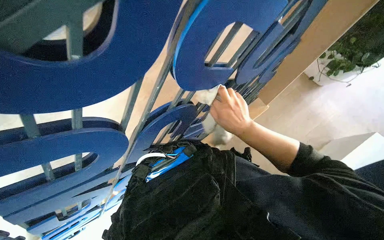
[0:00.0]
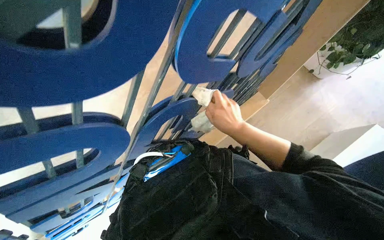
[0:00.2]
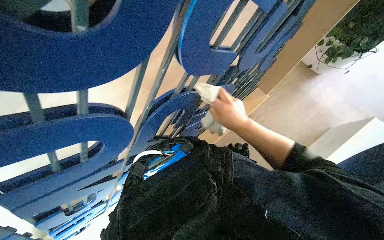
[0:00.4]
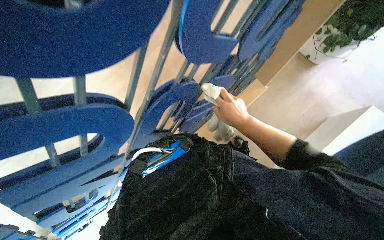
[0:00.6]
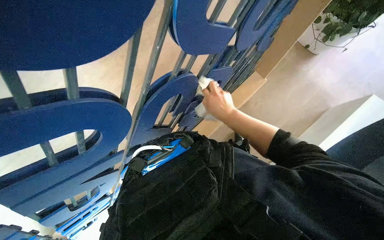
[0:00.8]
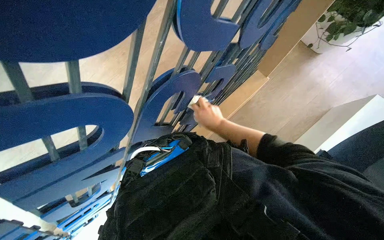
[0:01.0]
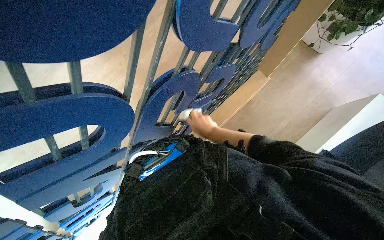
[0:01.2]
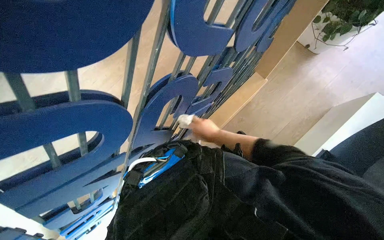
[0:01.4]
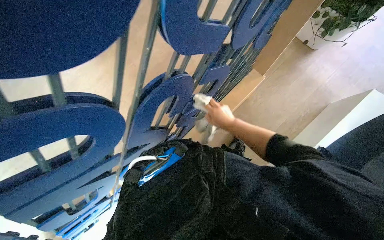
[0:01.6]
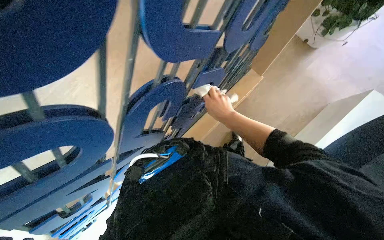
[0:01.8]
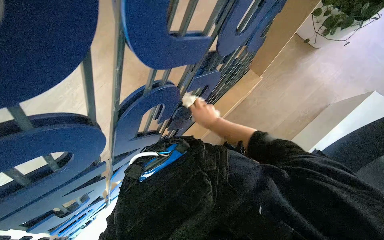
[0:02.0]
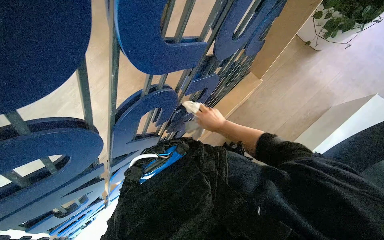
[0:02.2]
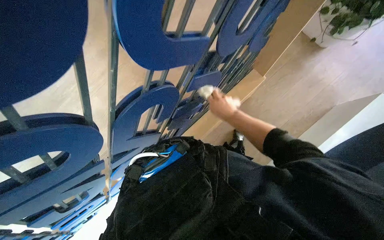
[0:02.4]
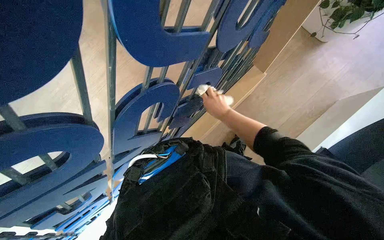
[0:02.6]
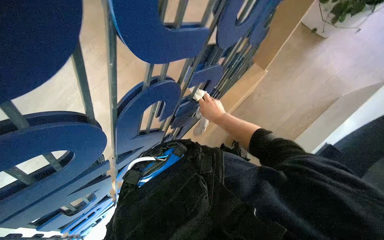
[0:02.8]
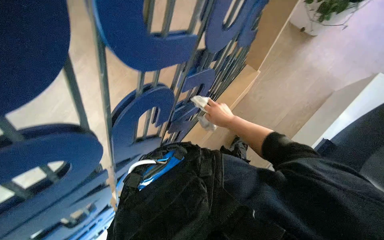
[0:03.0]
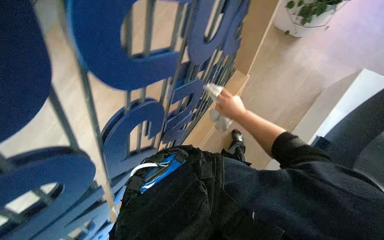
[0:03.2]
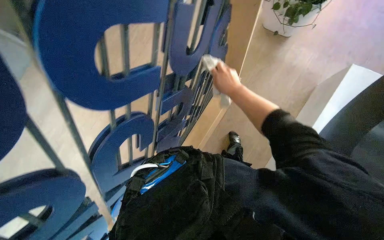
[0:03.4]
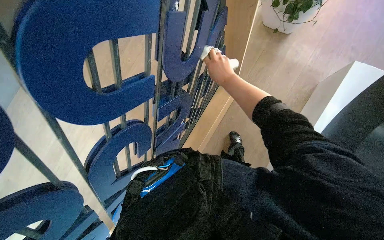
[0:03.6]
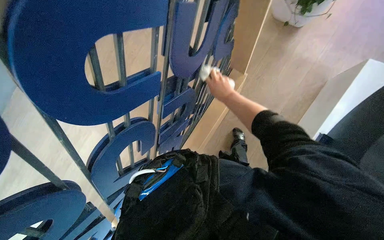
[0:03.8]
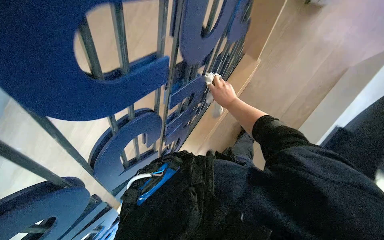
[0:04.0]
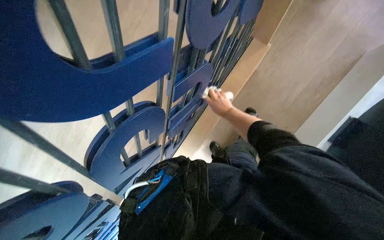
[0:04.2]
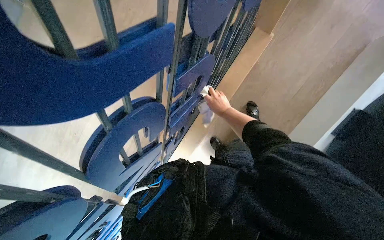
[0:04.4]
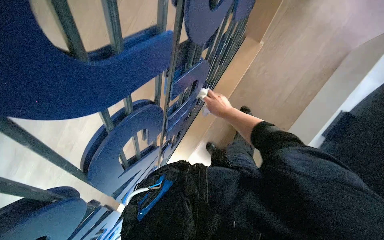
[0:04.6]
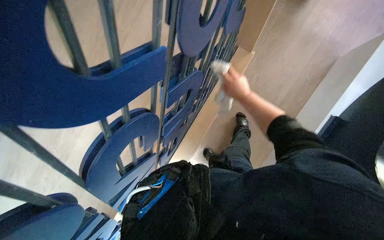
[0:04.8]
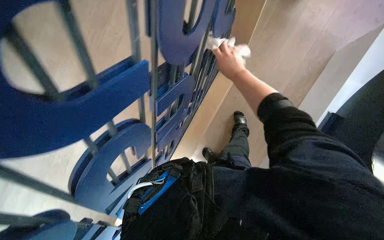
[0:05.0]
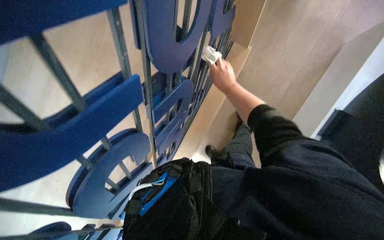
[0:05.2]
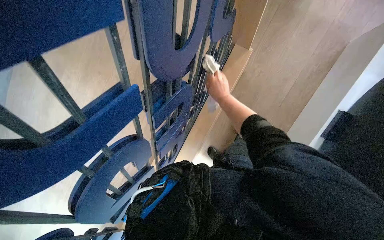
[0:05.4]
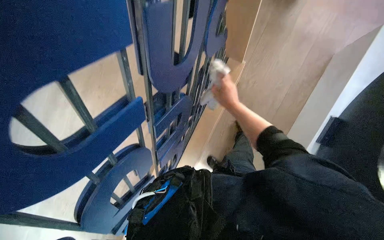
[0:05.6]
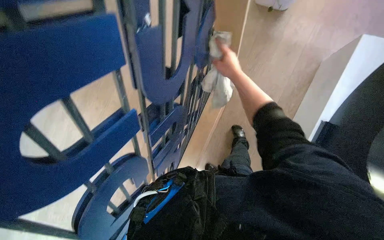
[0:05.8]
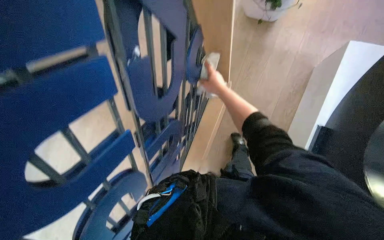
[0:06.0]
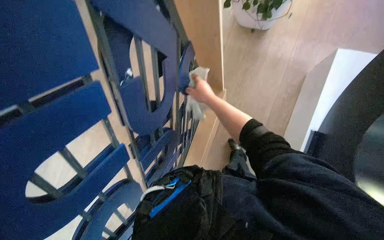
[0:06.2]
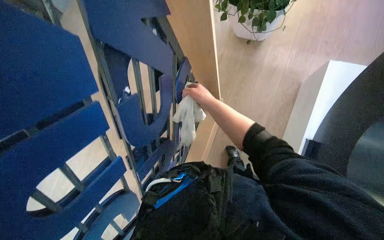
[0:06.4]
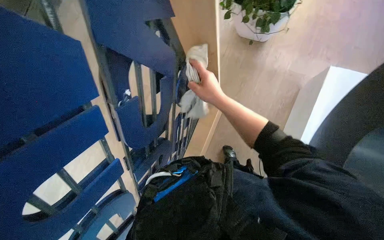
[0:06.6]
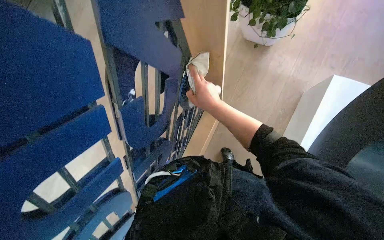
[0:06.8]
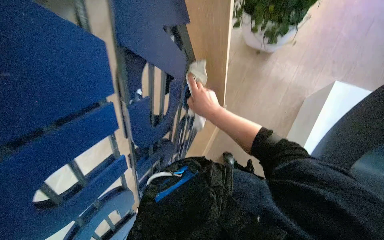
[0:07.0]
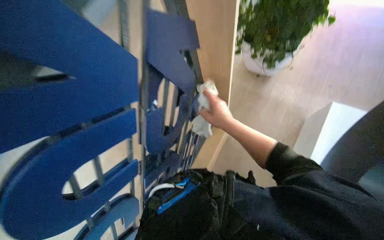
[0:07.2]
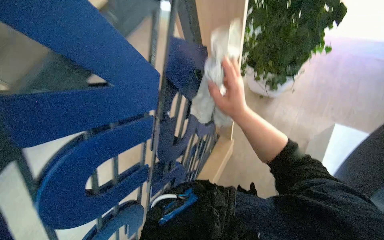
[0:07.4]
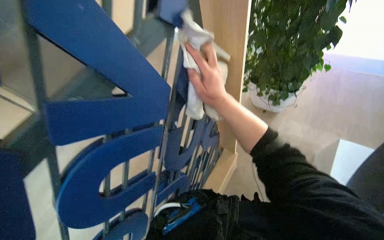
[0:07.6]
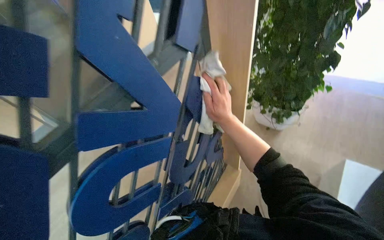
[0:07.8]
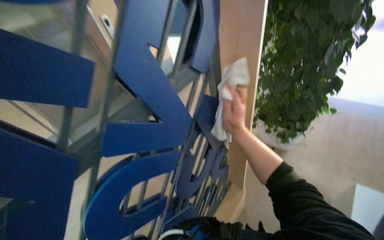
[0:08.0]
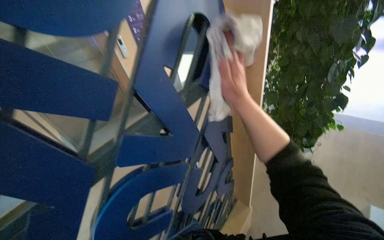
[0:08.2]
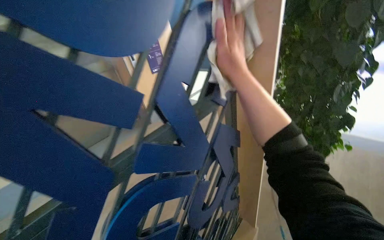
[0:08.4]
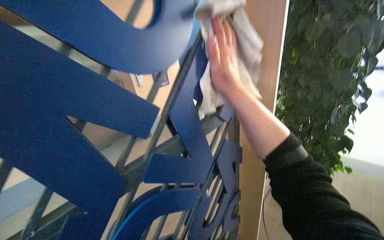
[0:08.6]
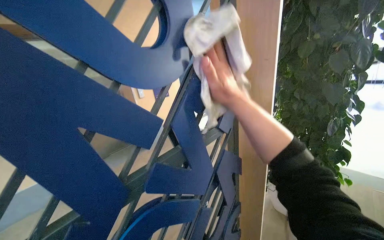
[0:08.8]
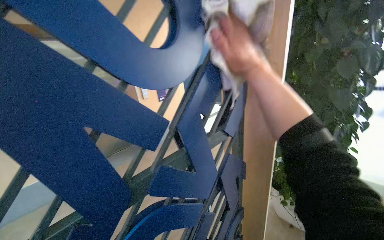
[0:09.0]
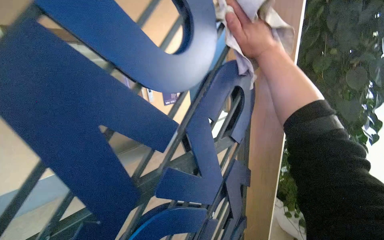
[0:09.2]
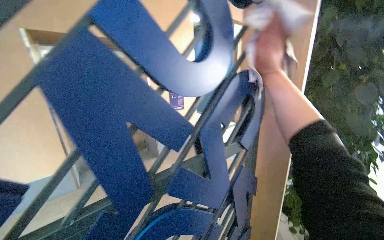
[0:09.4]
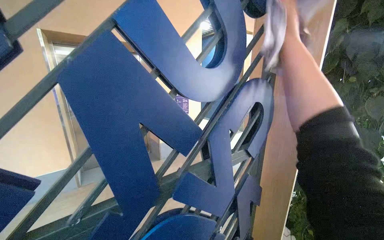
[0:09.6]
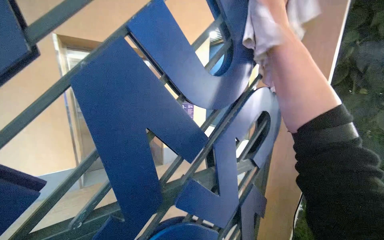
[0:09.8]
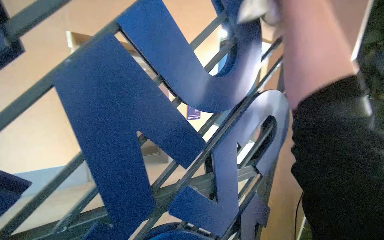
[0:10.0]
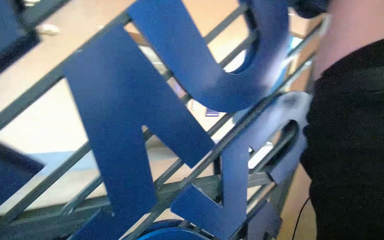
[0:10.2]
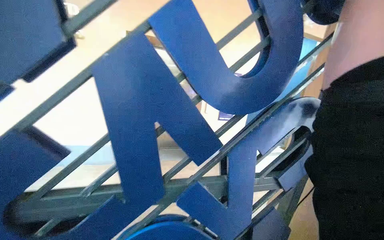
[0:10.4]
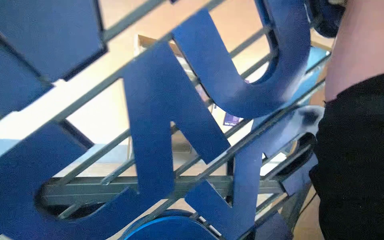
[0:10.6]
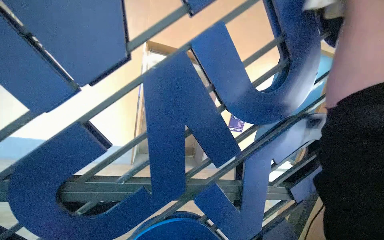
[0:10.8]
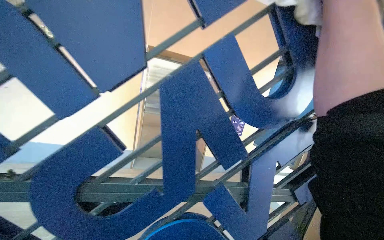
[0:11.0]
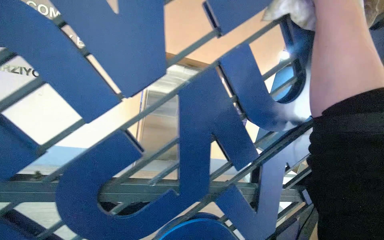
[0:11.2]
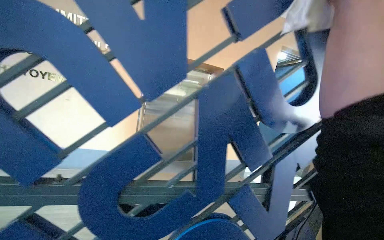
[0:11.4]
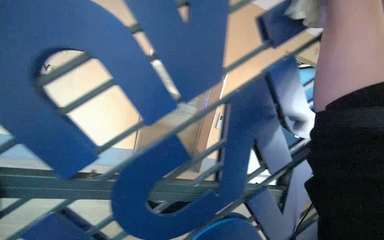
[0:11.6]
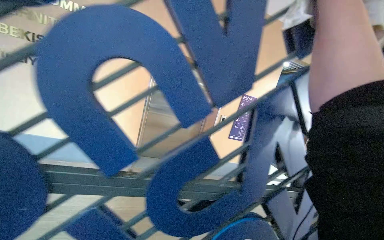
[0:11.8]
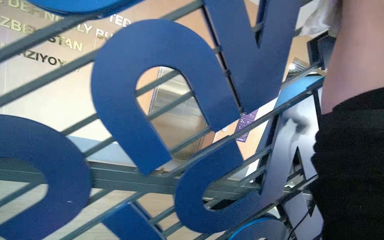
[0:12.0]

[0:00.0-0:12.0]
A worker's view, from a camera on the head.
Job: wiping surfaces.
The whole recording: Wiping blue display structure. The worker continues wiping the blue display structure with a white cloth.
0:00.0 to 0:01.6: The right hand moves farther from the camera, approximately 15 cm.
0:03.0 to 0:04.4: The right hand reaches some 20 cm up the picture, then returns.
0:04.4 to 0:06.0: The view tilts roughly 10 degrees upward. The right hand goes nearer and farther, about 10 cm each way, reversing 2 times.
0:06.0 to 0:07.6: The wearer looks some 25 degrees further upward. The right hand is displaced nearer to the camera by some 30 cm.
0:07.6 to 0:09.0: The view tilts approximately 35 degrees upward. The right hand shifts roughly 35 cm up the picture and nearer to the camera.
0:09.0 to 0:10.4: The wearer's head swings some 30 degrees to the left.

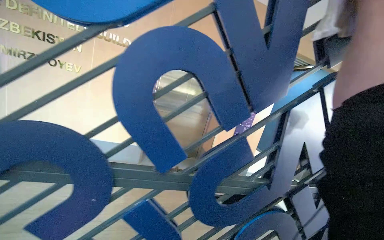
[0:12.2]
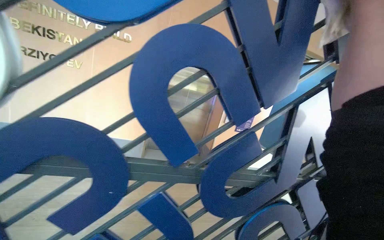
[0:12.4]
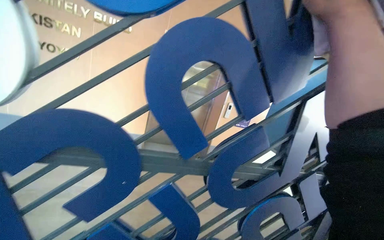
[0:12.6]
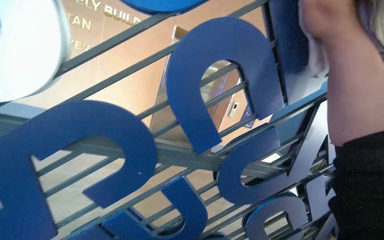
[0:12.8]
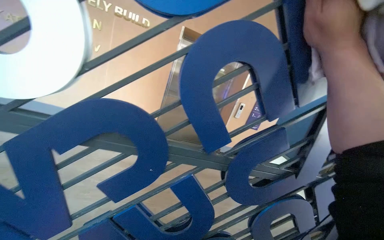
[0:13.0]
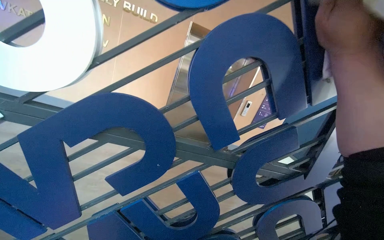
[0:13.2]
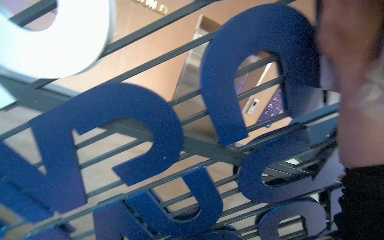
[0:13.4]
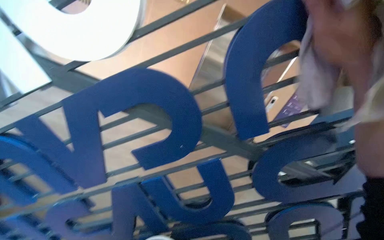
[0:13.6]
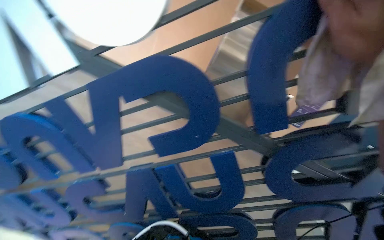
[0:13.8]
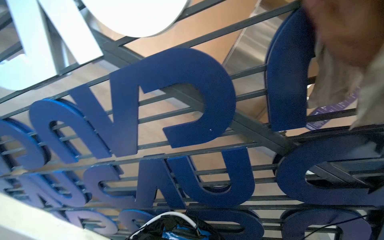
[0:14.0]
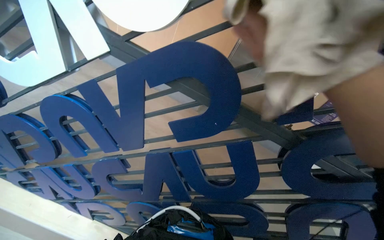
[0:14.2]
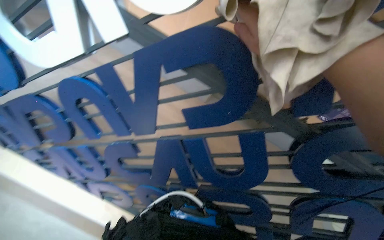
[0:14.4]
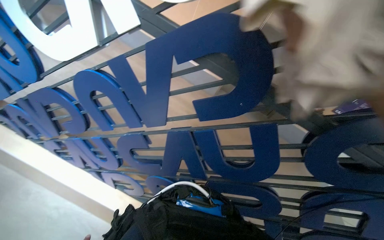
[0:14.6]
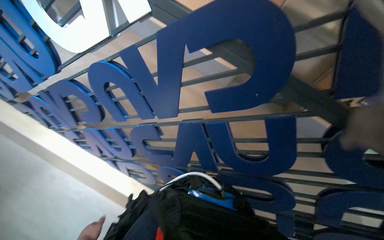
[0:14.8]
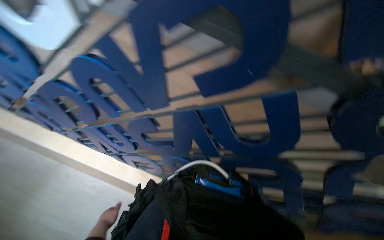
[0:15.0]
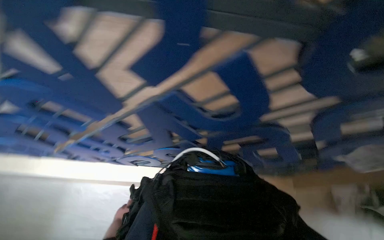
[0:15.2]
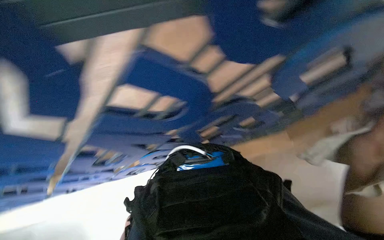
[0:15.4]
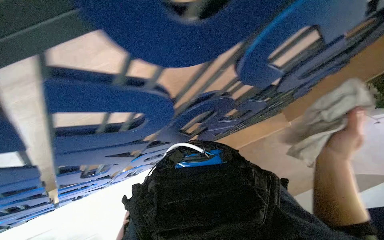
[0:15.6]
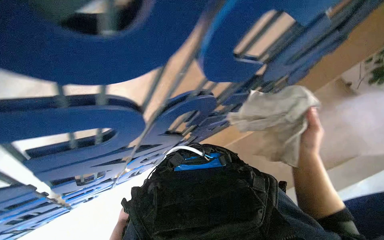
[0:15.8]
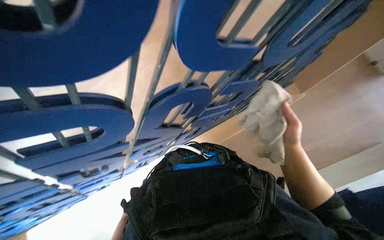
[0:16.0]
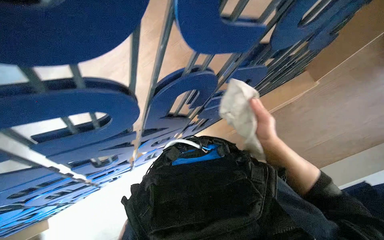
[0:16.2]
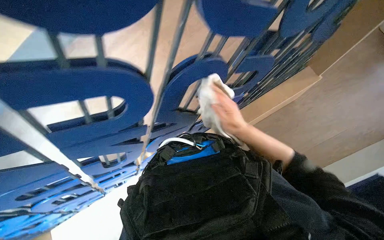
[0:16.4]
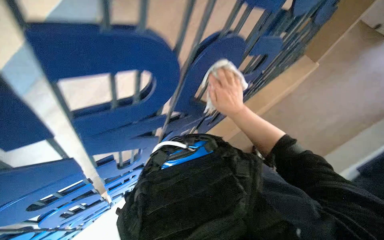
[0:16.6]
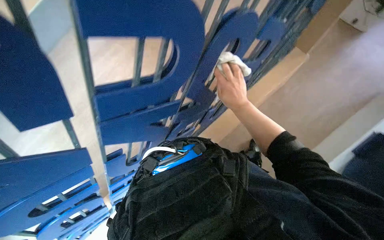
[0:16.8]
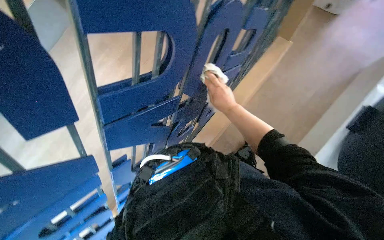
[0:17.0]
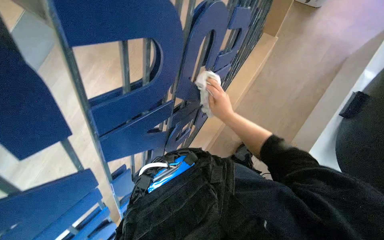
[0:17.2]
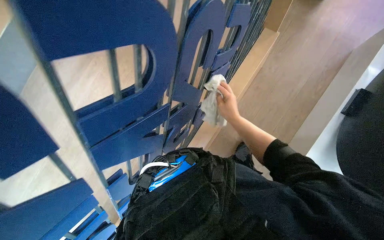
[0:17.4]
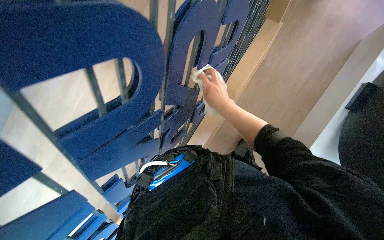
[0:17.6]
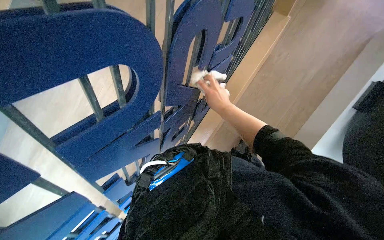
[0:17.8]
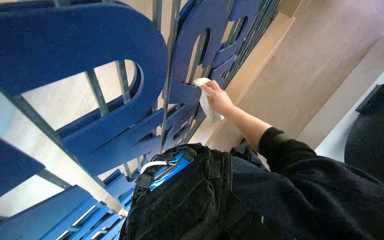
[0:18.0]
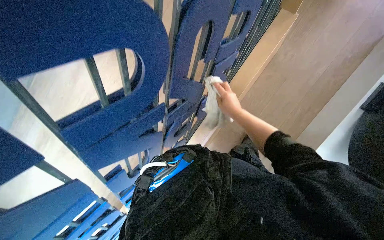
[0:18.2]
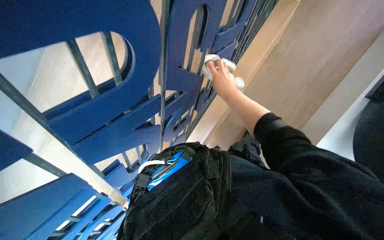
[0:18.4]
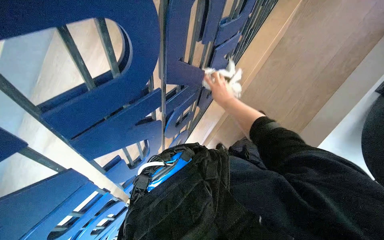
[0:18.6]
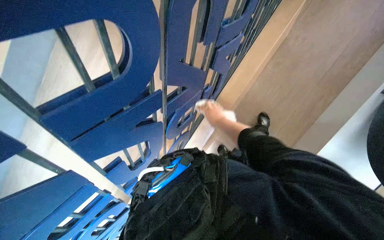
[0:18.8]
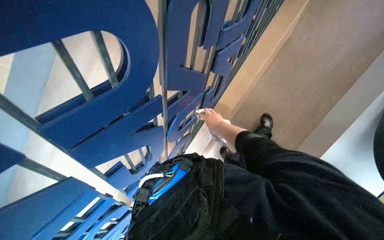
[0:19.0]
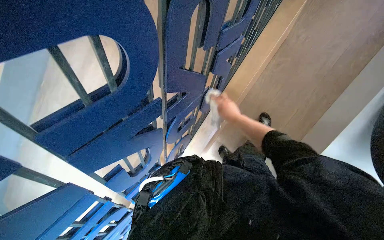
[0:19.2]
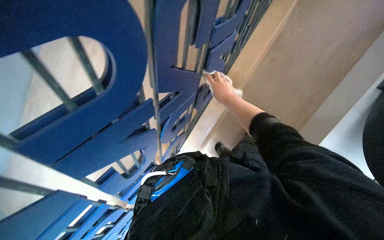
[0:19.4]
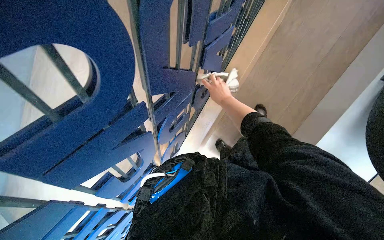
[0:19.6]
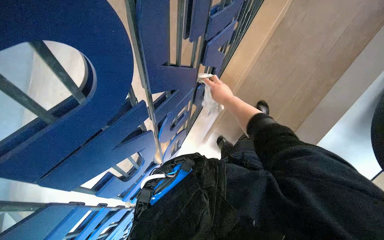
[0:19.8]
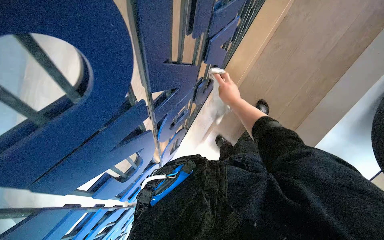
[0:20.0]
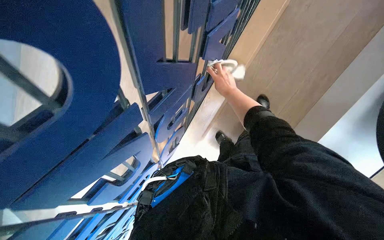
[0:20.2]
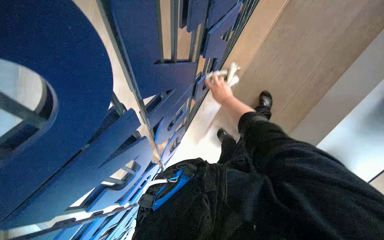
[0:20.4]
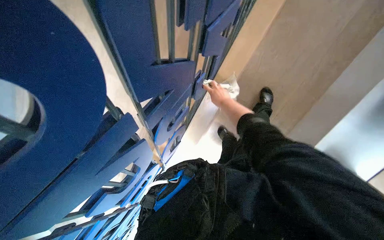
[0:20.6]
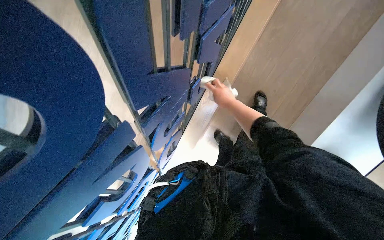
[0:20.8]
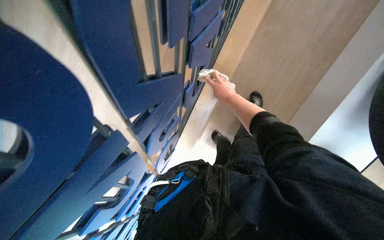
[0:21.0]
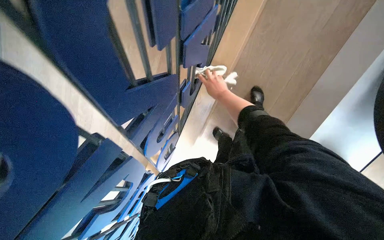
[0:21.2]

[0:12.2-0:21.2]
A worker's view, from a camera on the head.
Job: wiping surfaces.
The whole recording: Wiping blue display structure. The worker continues wiping the blue display structure with a white cloth.
0:12.2 to 0:13.8: The head rotates roughly 25 degrees to the left. The wearer looks approximately 15 degrees further downward.
0:13.8 to 0:15.2: The camera is aimed approximately 15 degrees further to the left. The camera pitches downward, by roughly 25 degrees.
0:15.2 to 0:16.6: The camera pitches downward, by some 15 degrees. The scene rotates counterclockwise by some 45 degrees.
0:16.6 to 0:18.2: The right hand heads farther from the camera, covering roughly 10 cm.
0:19.8 to 0:21.2: The right hand moves farther from the camera, approximately 10 cm.
